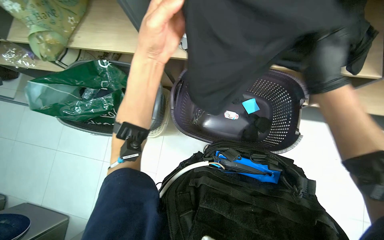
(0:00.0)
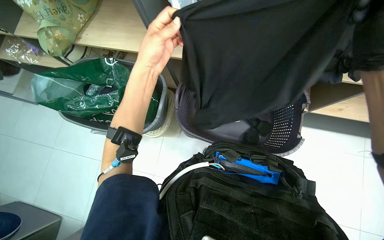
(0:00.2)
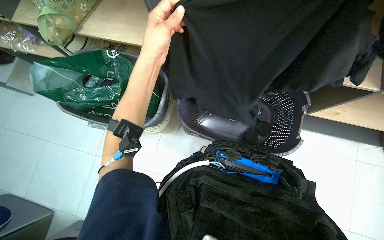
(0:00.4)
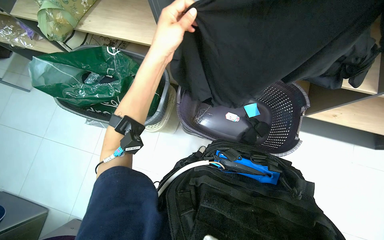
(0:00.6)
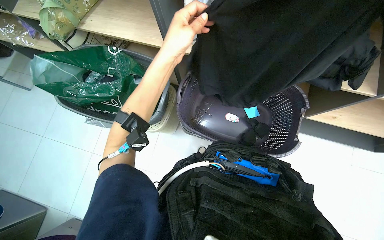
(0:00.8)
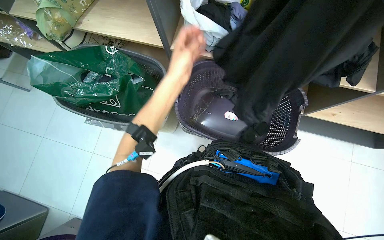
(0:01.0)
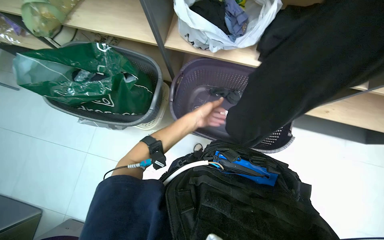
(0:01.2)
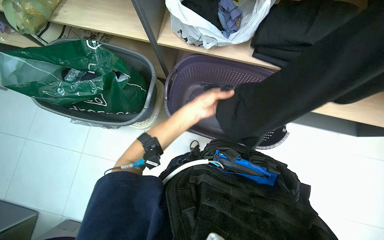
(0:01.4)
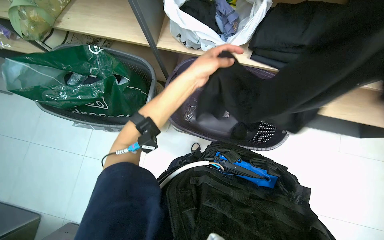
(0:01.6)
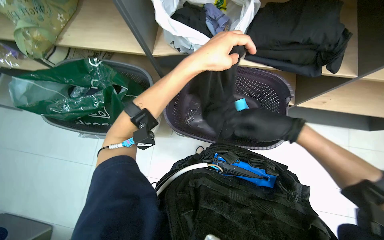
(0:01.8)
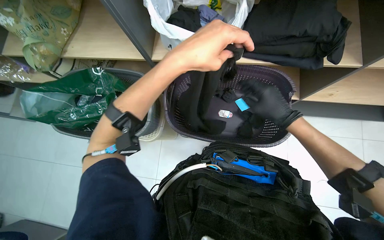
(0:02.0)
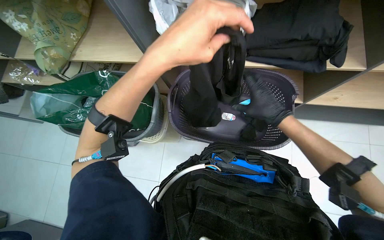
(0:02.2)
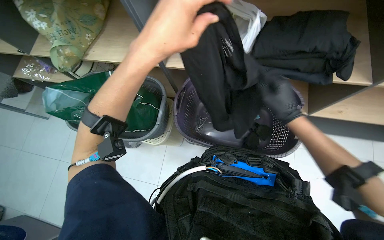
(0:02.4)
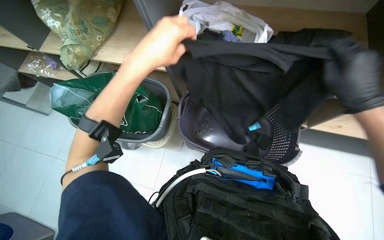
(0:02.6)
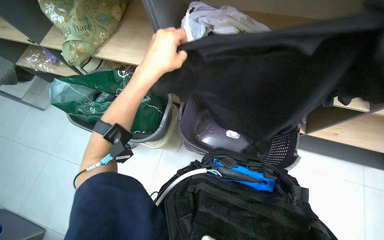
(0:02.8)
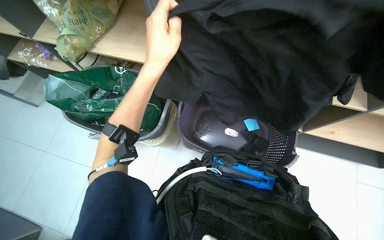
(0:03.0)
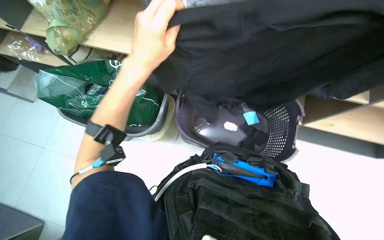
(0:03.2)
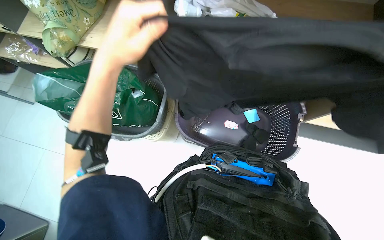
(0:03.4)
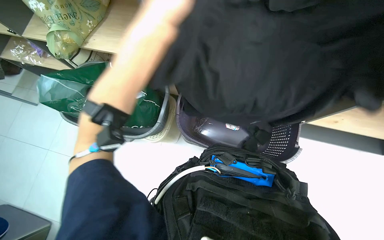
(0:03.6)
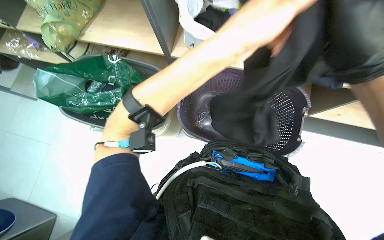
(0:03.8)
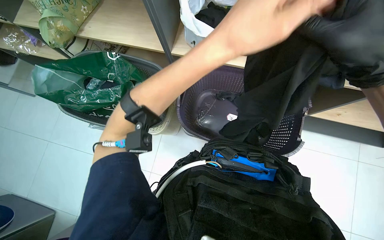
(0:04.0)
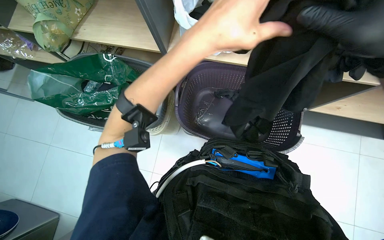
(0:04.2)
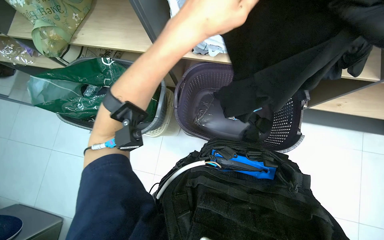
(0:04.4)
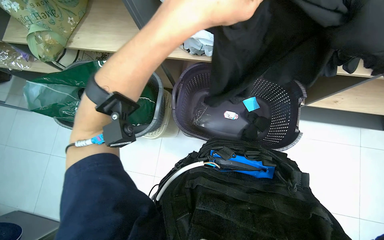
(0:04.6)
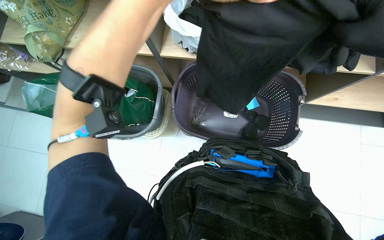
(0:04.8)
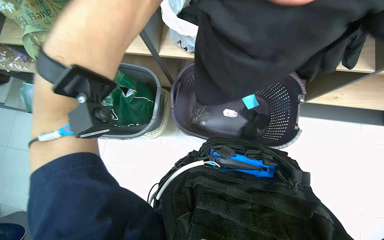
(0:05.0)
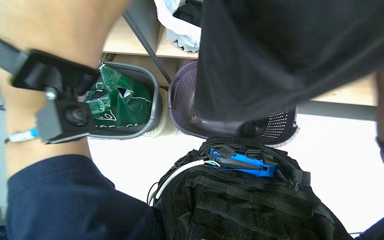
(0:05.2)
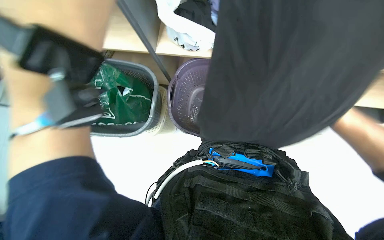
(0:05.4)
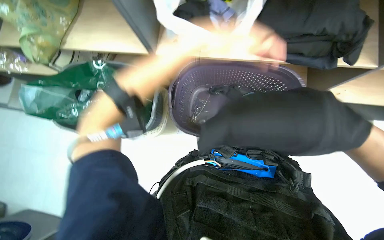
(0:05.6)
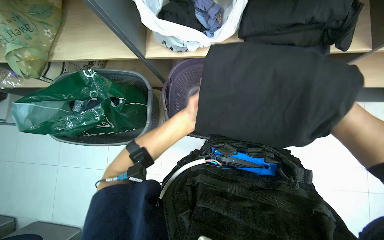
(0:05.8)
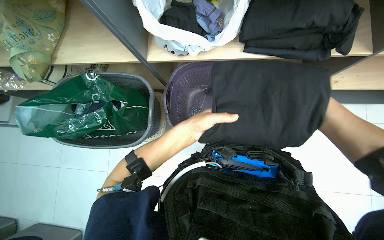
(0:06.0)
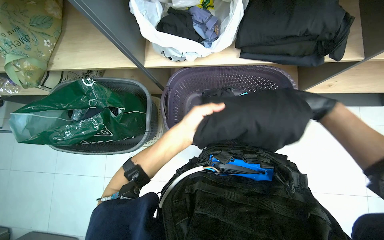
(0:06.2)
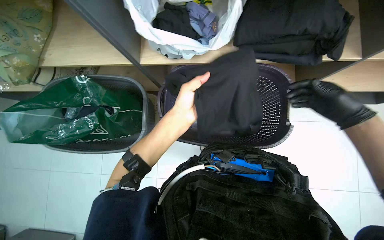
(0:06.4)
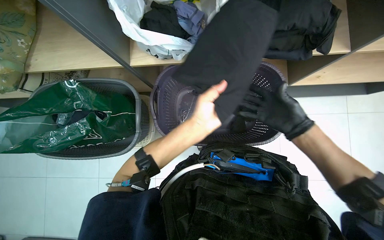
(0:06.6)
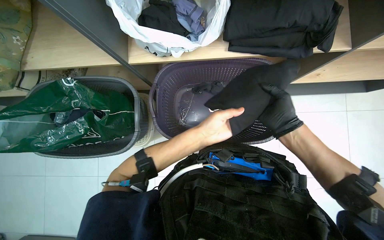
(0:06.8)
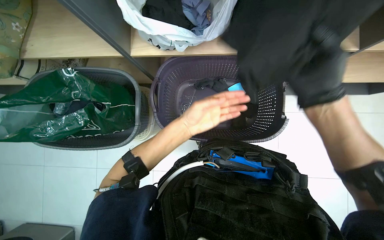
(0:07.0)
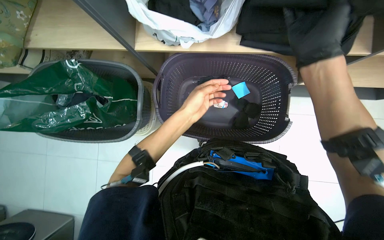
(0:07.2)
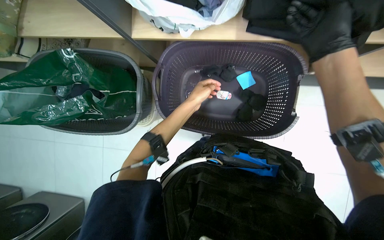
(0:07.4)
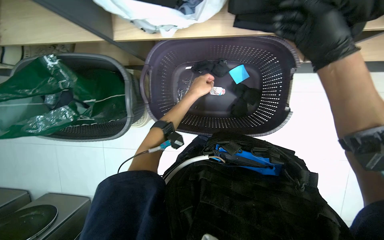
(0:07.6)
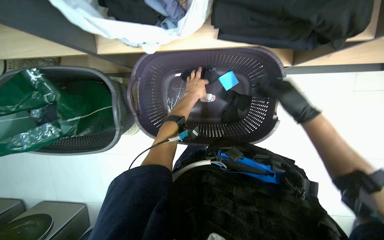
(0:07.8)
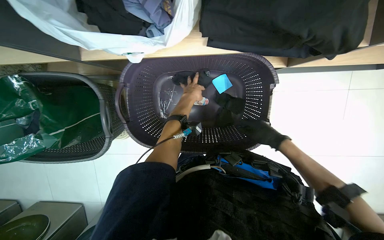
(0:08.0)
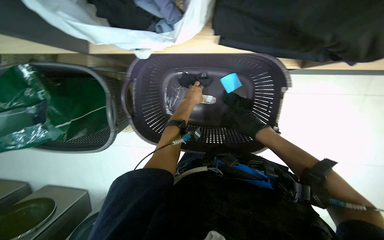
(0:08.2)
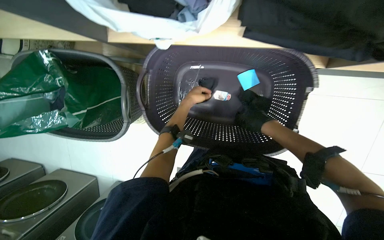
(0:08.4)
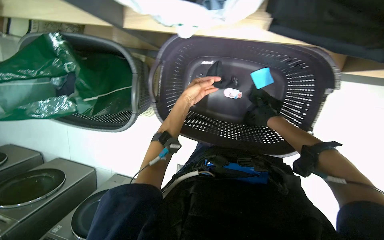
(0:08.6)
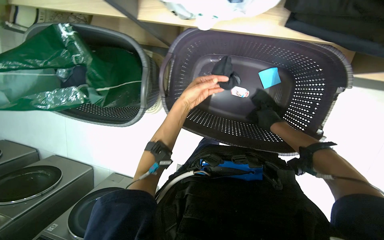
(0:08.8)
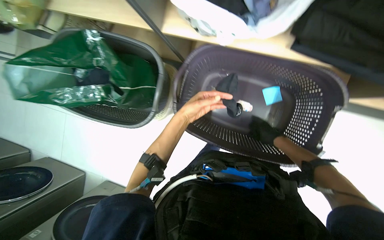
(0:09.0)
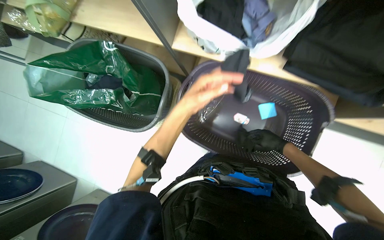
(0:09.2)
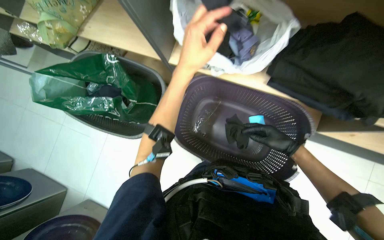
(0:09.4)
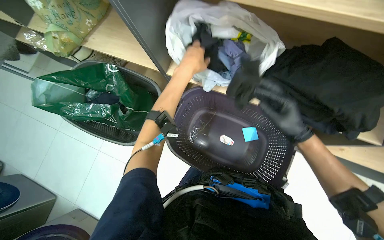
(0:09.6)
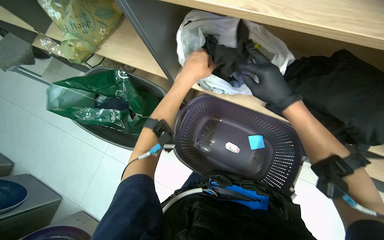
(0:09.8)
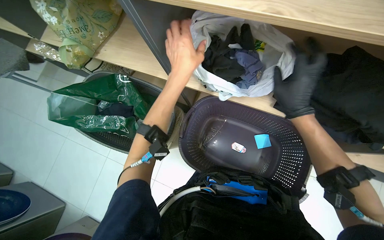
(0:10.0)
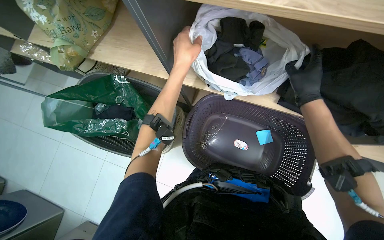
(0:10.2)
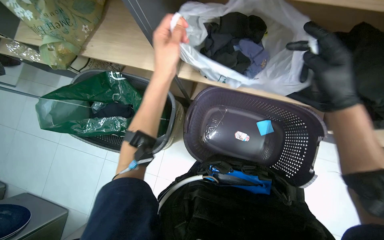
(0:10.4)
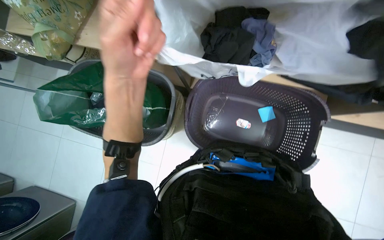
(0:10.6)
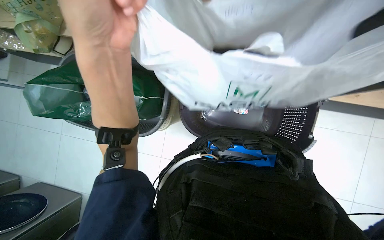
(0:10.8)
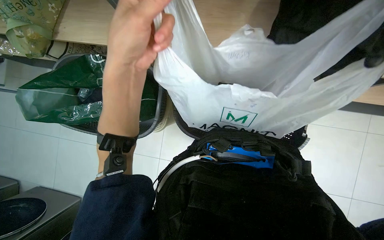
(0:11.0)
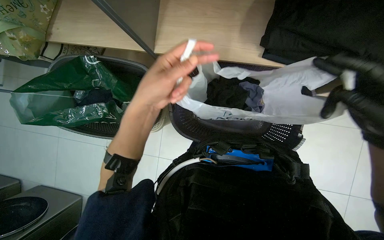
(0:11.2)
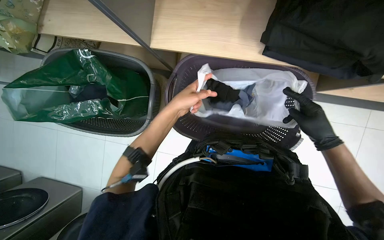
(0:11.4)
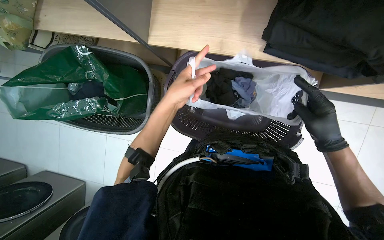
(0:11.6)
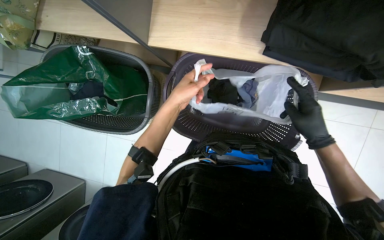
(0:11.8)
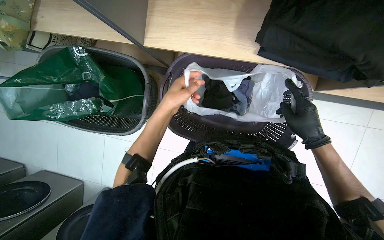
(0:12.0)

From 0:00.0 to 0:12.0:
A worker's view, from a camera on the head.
Job: managing laundry.
The whole recording: Sorting clothes from laundry basket. The worker sorts clothes by picking them from bags and inspecting them before placing them into laundry baskets.
From 0:00.0 to 0:01.6: The left hand shifts roughly 10 cm farther from the camera.
From 0:01.6 to 0:03.0: The left hand goes approximately 15 cm nearer to the camera and to the left.
From 0:06.0 to 0:07.6: The left hand shifts some 25 cm farther from the camera. The right hand heads to the left and up the picture, covering roughly 15 cm.
From 0:07.6 to 0:09.0: The right hand goes about 30 cm farther from the camera.
From 0:09.0 to 0:10.4: The left hand goes nearer and farther, approximately 15 cm each way, reversing 2 times. Meanwhile the right hand shifts roughly 35 cm nearer to the camera and up the picture.
From 0:10.4 to 0:12.0: The left hand moves farther from the camera and down the picture, roughly 20 cm.

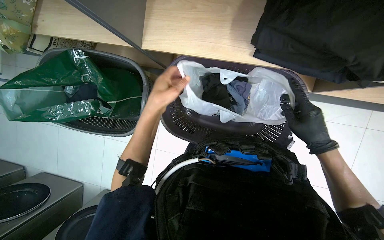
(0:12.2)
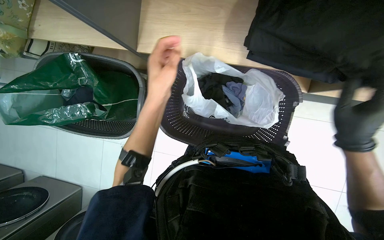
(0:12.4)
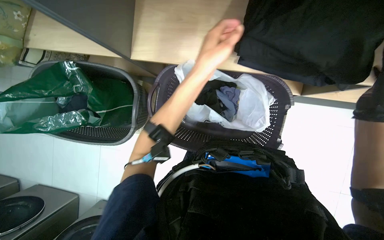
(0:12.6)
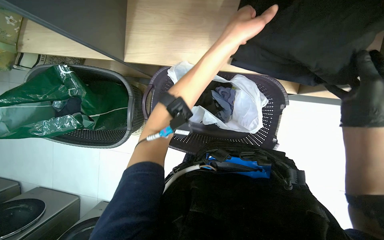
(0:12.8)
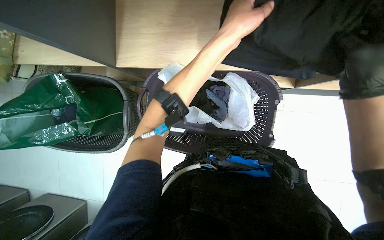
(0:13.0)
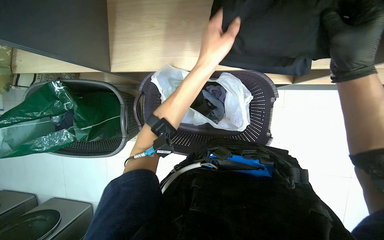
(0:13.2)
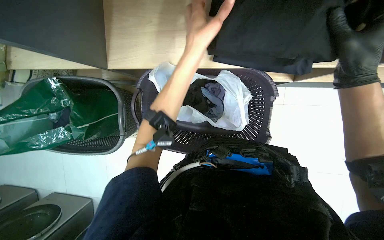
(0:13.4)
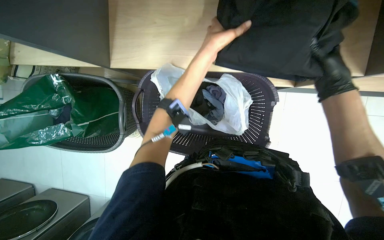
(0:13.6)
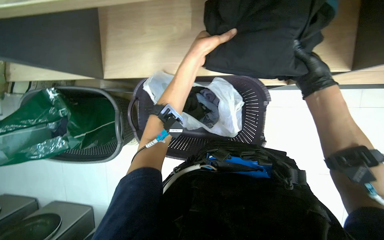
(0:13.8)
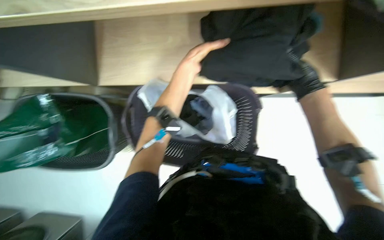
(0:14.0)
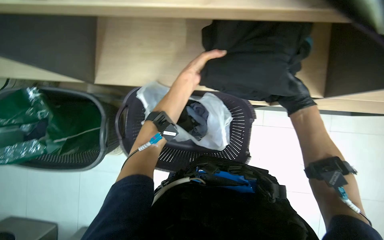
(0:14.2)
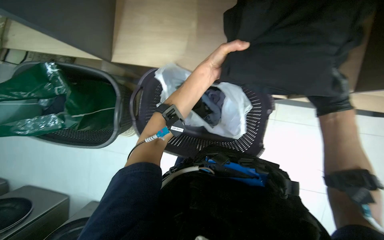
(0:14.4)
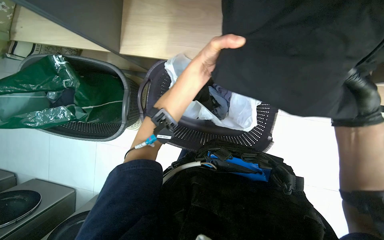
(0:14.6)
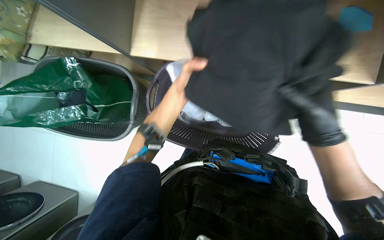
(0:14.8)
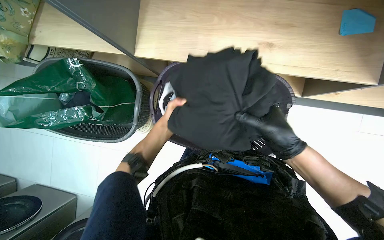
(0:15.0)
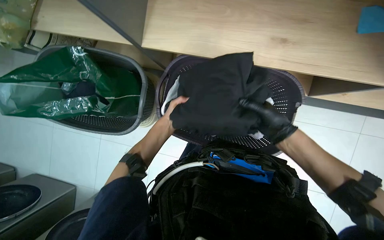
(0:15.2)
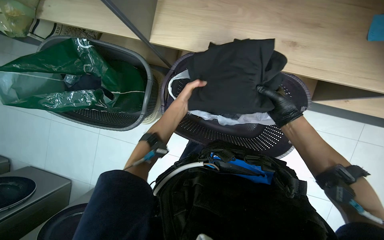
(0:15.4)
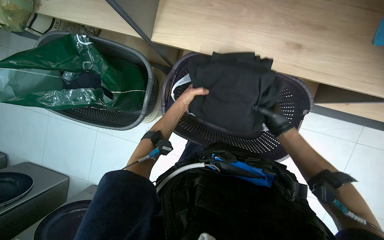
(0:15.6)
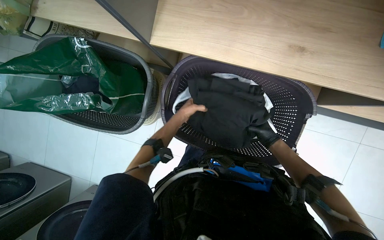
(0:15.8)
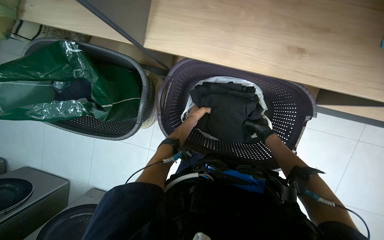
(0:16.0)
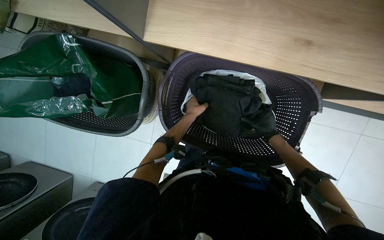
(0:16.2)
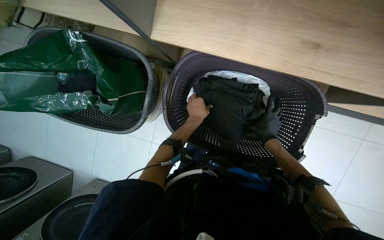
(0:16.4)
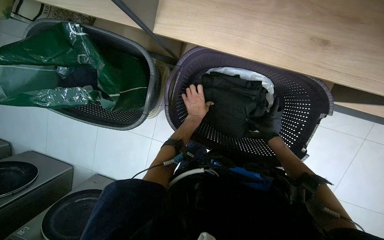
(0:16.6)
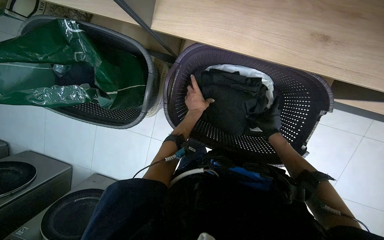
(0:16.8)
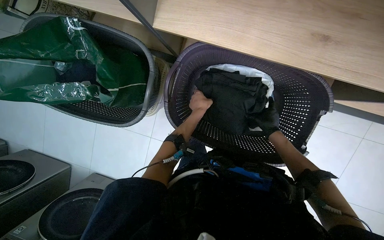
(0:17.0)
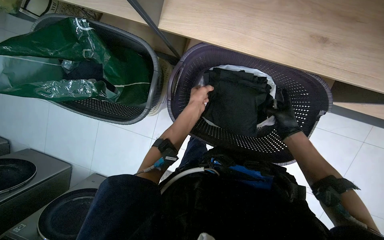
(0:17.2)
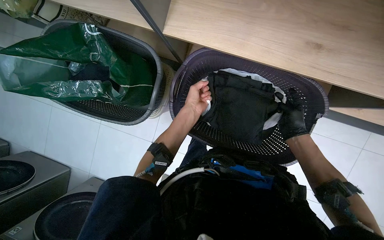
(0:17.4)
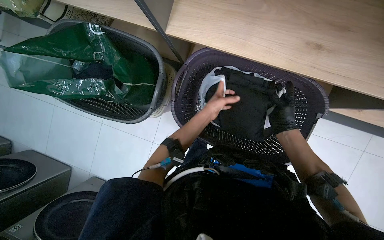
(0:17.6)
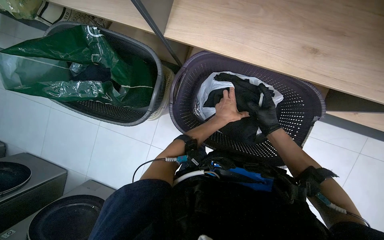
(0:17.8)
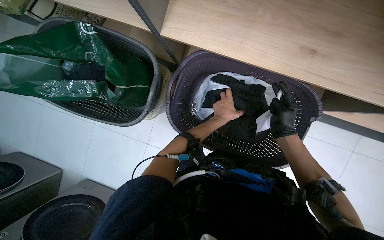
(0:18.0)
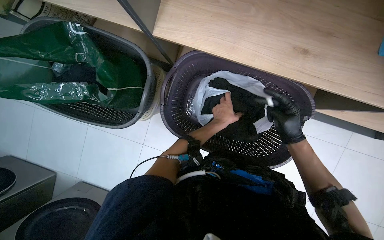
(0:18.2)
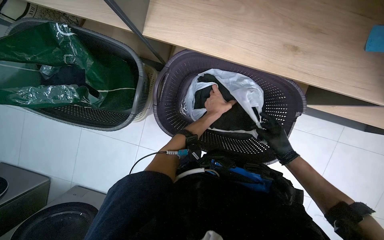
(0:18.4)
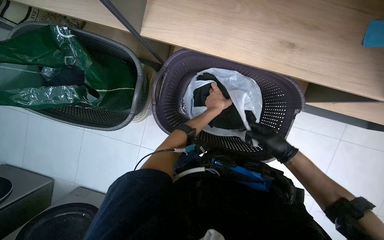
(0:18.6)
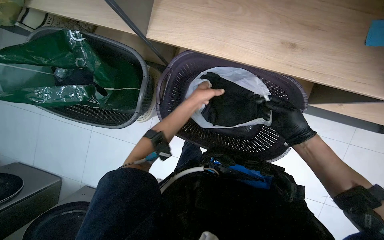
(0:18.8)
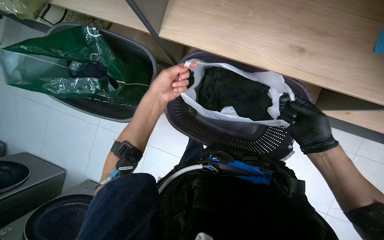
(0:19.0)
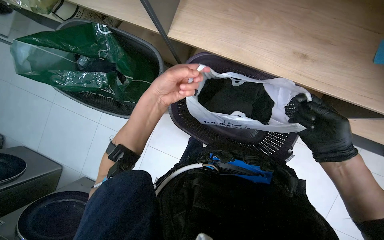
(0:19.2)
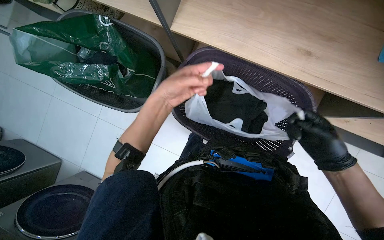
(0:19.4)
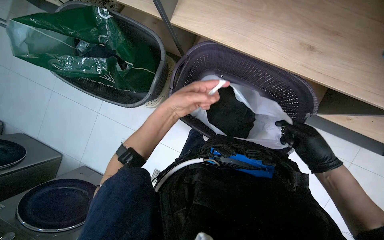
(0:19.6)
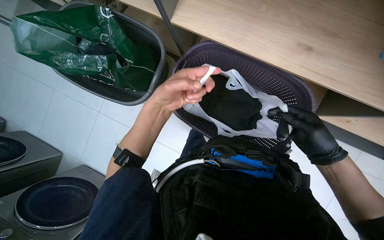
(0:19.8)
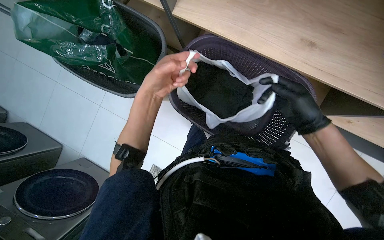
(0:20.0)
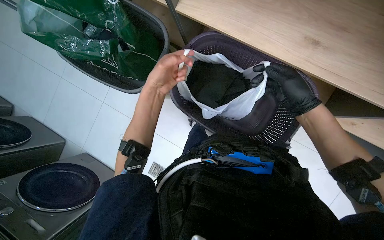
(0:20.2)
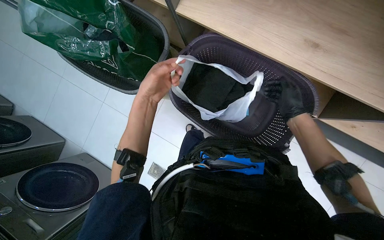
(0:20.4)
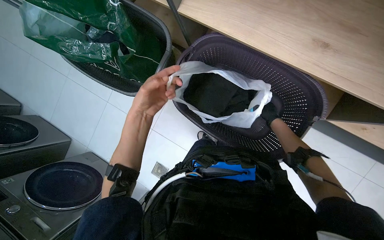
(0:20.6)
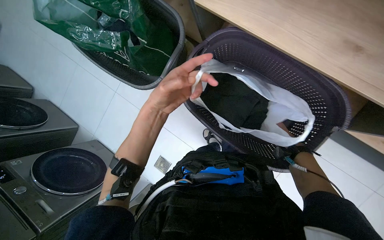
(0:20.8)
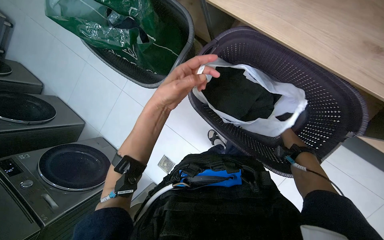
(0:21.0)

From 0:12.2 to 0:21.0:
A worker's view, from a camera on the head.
Job: managing laundry.
The whole recording: Sorting clothes from laundry basket. The worker sorts clothes by picking them from bags and inspecting them before placing them into laundry baskets.
From 0:12.2 to 0:13.6: The left hand moves up the picture and to the right, some 25 cm, while the right hand heads up the picture, covering about 15 cm.
From 0:13.6 to 0:15.2: The left hand goes about 35 cm to the left, down the picture and farther from the camera; the right hand heads to the left and down the picture, covering some 25 cm.
From 0:15.2 to 0:16.6: The right hand heads farther from the camera, covering about 25 cm.
From 0:16.6 to 0:18.0: The right hand shifts about 15 cm nearer to the camera; the left hand is displaced to the right by approximately 10 cm.
From 0:18.0 to 0:19.6: The left hand moves nearer to the camera and to the left, roughly 25 cm; the right hand is displaced nearer to the camera by roughly 10 cm.
From 0:19.6 to 0:21.0: The right hand heads farther from the camera, covering about 20 cm.